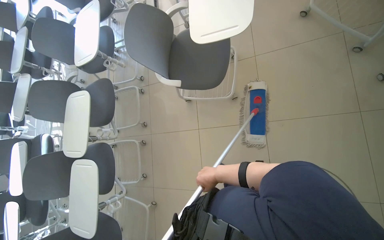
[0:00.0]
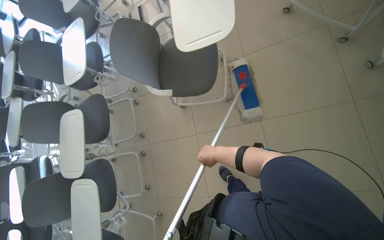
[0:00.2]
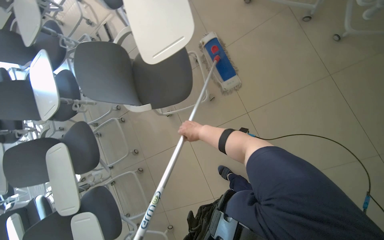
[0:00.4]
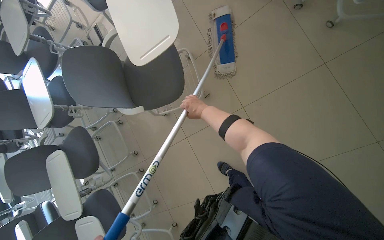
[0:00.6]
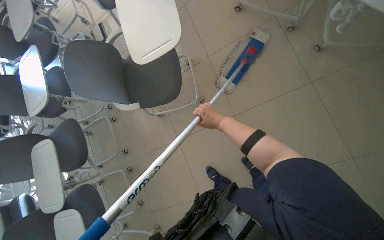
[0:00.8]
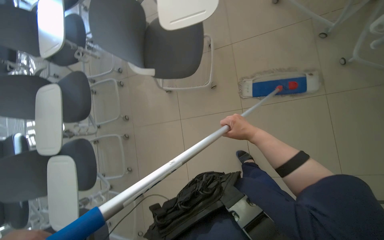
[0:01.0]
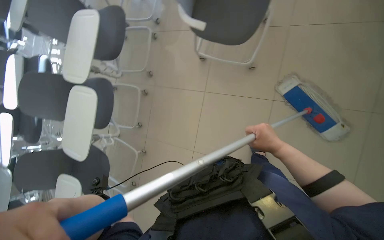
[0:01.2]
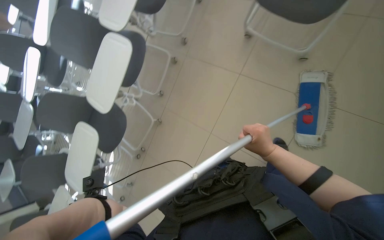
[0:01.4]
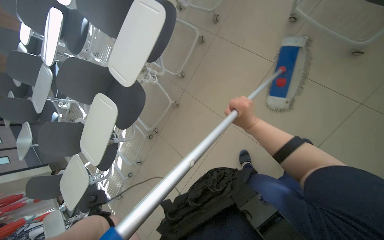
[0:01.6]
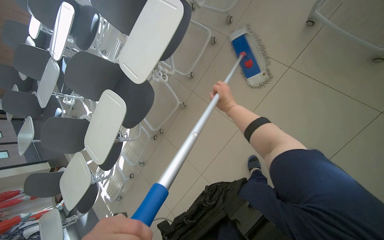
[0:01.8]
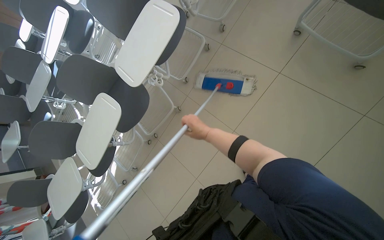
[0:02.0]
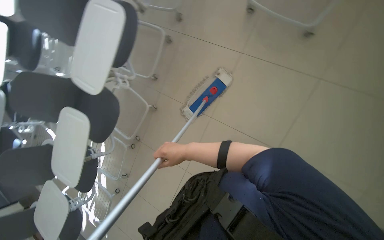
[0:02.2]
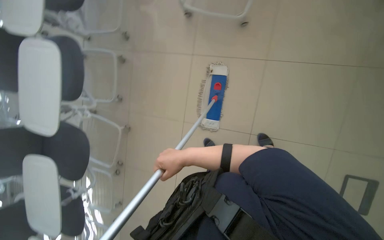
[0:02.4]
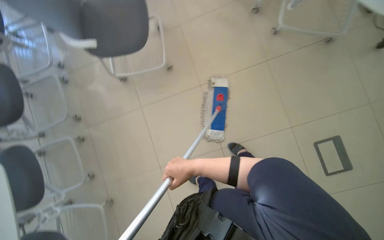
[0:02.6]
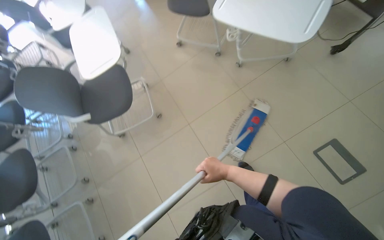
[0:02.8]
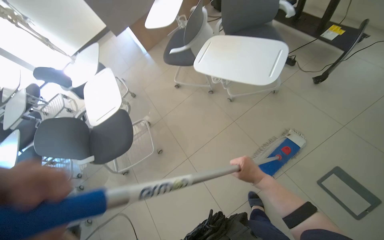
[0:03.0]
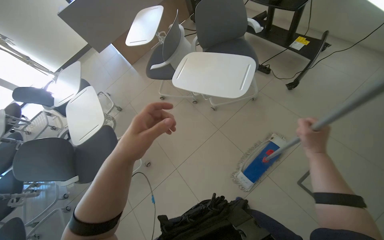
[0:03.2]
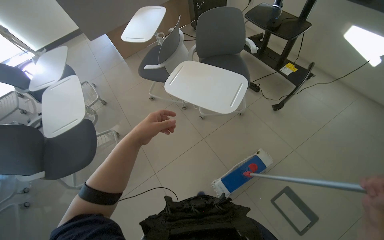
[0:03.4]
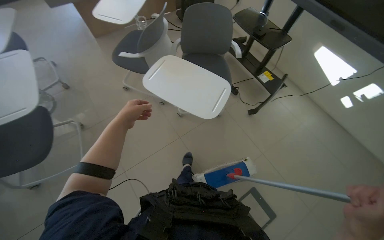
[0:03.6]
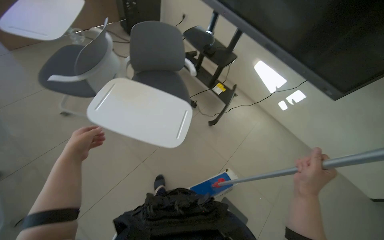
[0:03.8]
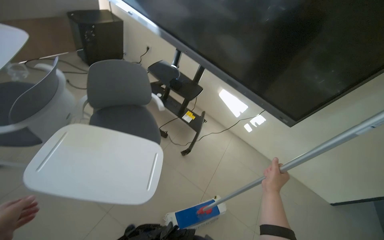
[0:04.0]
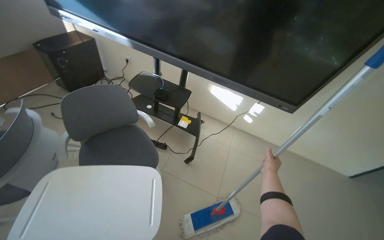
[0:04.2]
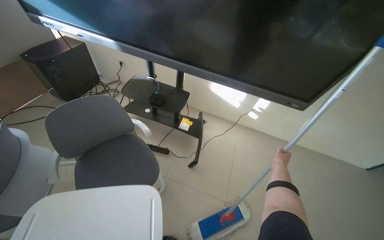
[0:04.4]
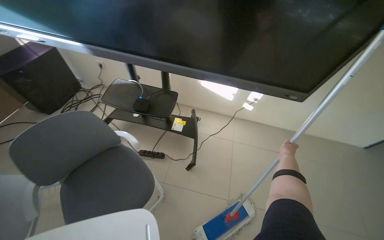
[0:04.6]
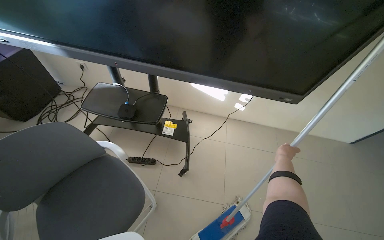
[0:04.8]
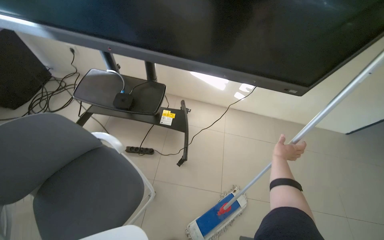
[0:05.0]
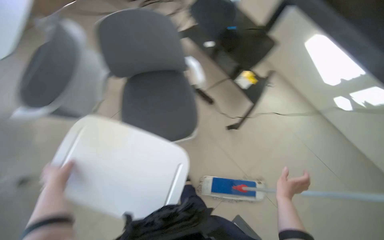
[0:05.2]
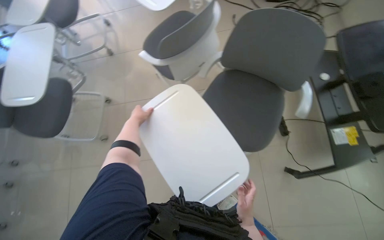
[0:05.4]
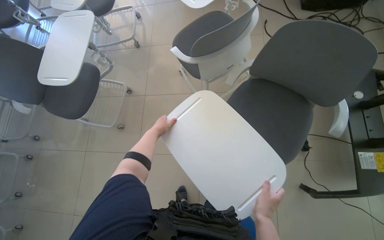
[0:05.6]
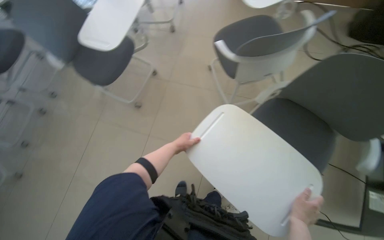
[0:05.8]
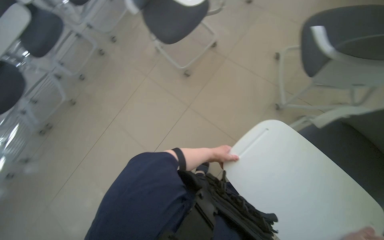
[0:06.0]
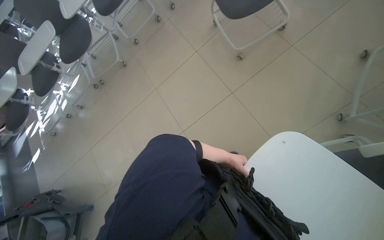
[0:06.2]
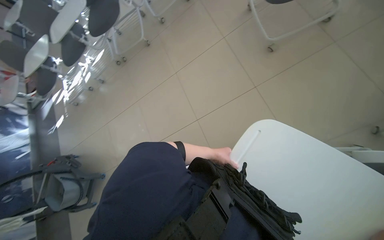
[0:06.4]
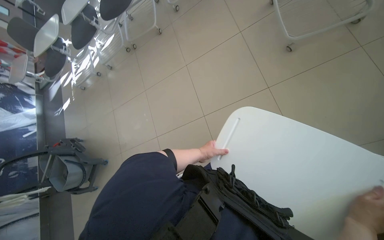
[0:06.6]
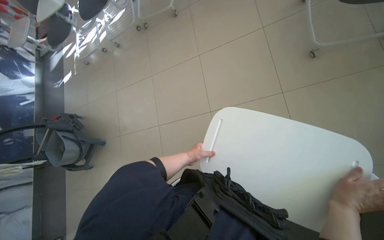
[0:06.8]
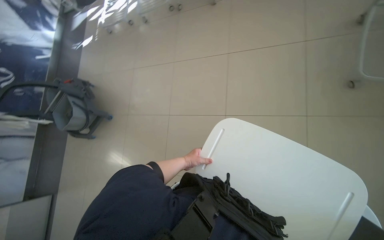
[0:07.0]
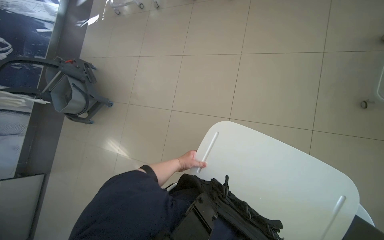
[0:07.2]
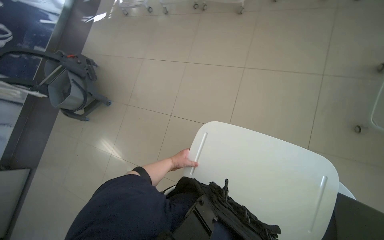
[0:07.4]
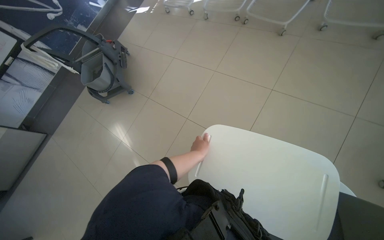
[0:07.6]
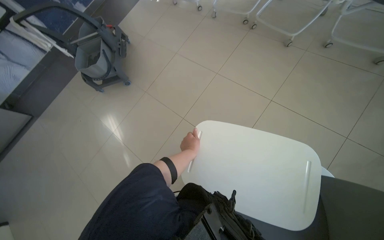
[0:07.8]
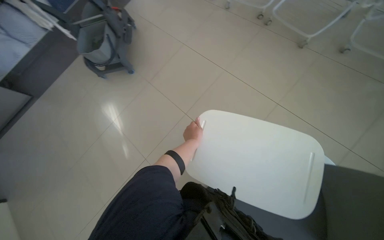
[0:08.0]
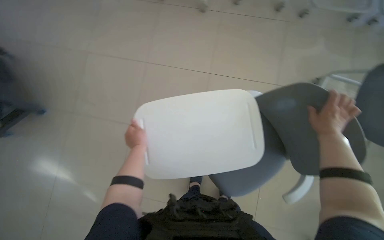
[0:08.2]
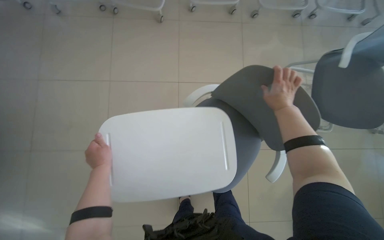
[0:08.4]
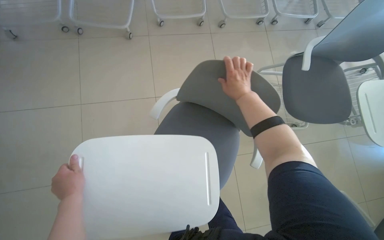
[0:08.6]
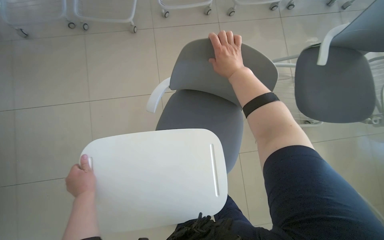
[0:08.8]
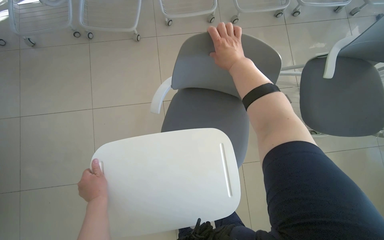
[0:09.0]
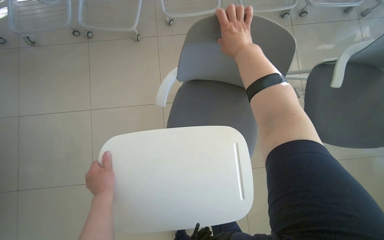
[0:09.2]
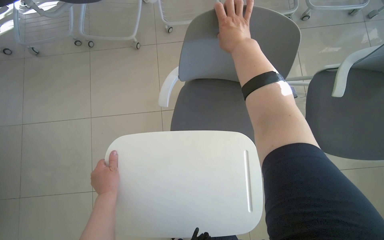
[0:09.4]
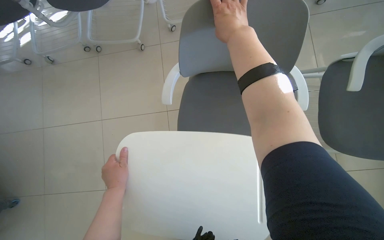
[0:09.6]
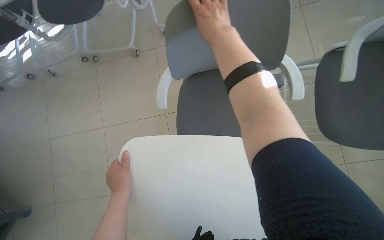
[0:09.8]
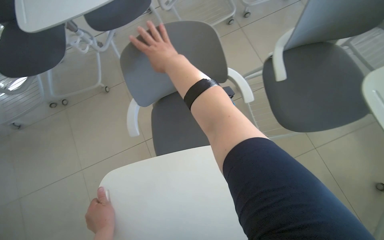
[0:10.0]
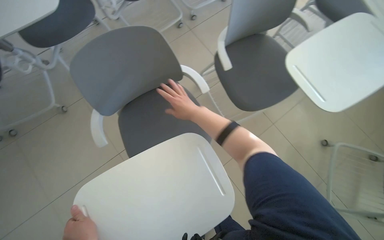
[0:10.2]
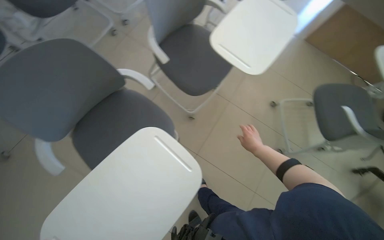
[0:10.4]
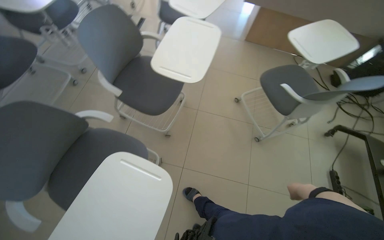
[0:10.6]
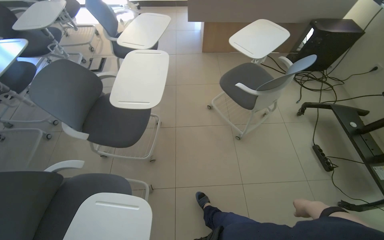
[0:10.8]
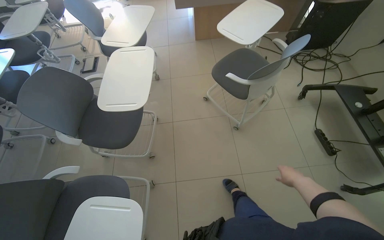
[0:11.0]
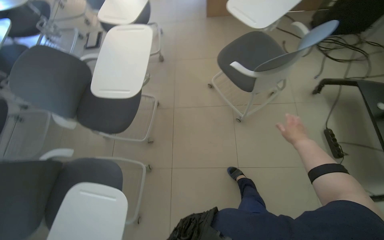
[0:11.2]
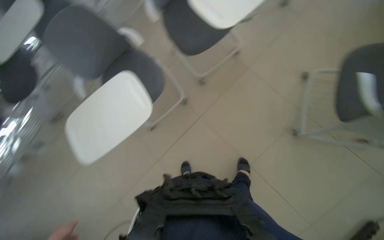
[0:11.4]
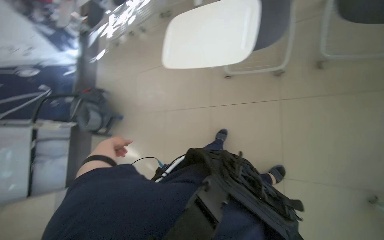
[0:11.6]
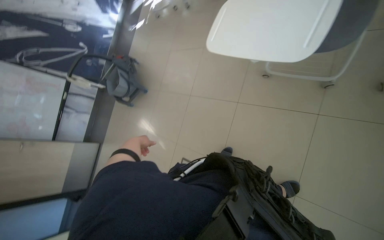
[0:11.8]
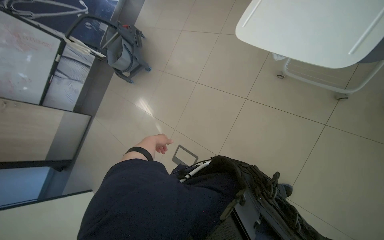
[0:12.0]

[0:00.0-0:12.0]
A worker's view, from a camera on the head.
Job: organizing items.
The whole recording: Arranging chairs in the room. The worker arranges chairs in the room.
0.0 to 1.6 s: The view tilts approximately 20 degrees downward. The scene rotates clockwise by about 40 degrees.
1.6 to 3.0 s: The wearer moves about 60 cm. The wearer looks about 75 degrees further to the right. The wearer looks roughly 40 degrees further upward.
3.0 to 4.4 s: The camera is carried approximately 50 cm. The head turns to the right by about 50 degrees.
4.4 to 6.0 s: The head rotates approximately 80 degrees to the left. The camera pitches downward, by some 25 degrees.
6.0 to 7.6 s: The camera is carried some 40 cm. The wearer looks some 80 degrees further to the left. The view tips downward by some 20 degrees.
7.6 to 9.0 s: The left hand shifts roughly 25 cm to the left.
9.0 to 10.4 s: The wearer's head swings some 50 degrees to the right.
10.4 to 12.0 s: The camera is carried roughly 50 cm. The head rotates roughly 80 degrees to the left. The view tilts approximately 45 degrees downward.

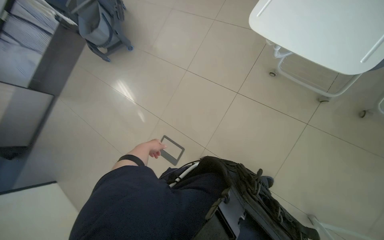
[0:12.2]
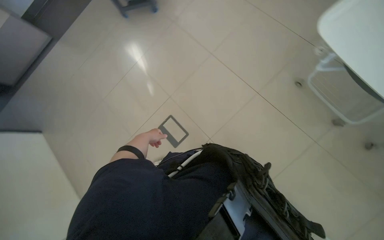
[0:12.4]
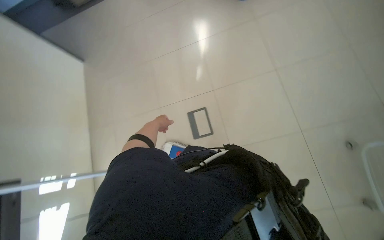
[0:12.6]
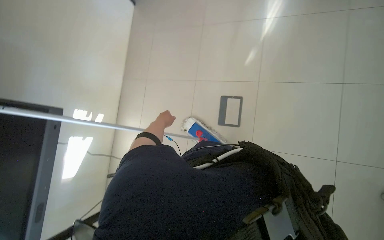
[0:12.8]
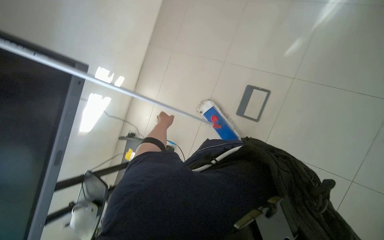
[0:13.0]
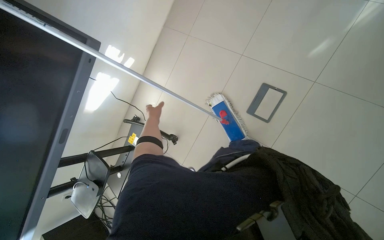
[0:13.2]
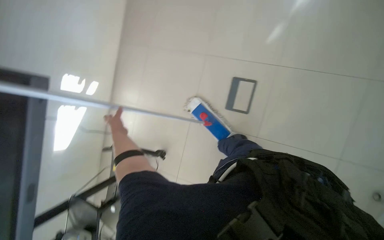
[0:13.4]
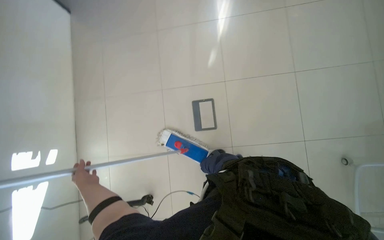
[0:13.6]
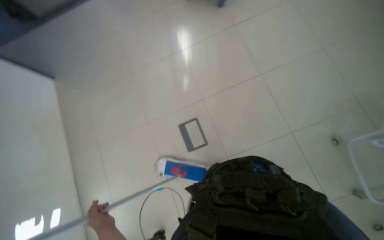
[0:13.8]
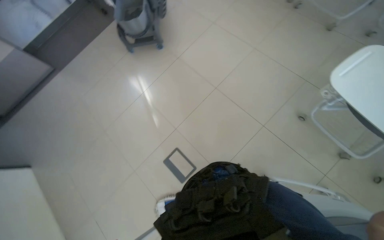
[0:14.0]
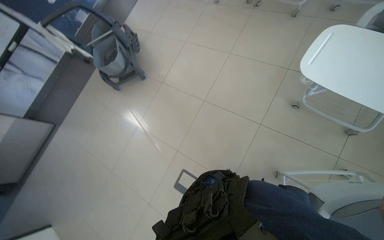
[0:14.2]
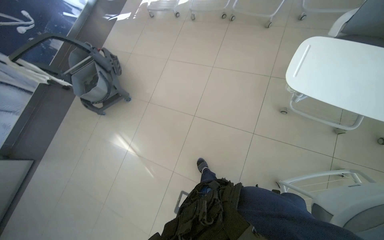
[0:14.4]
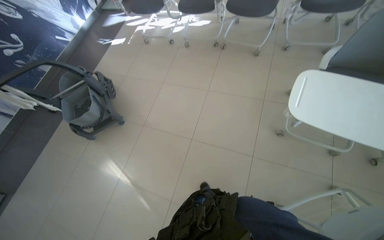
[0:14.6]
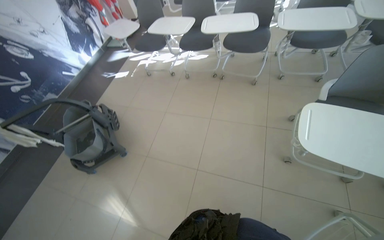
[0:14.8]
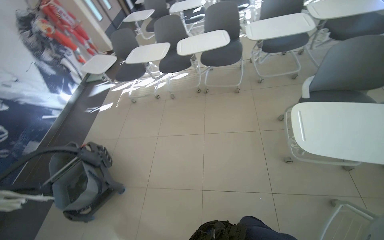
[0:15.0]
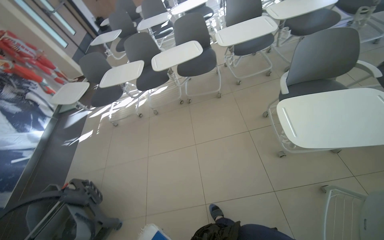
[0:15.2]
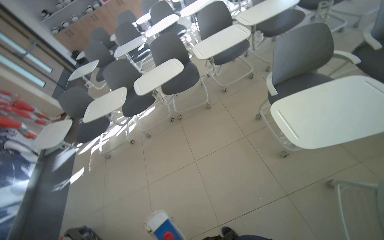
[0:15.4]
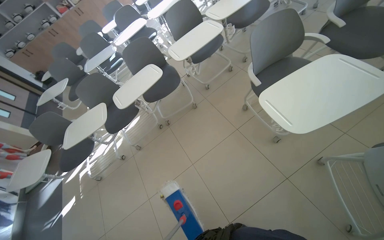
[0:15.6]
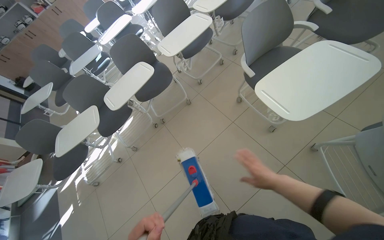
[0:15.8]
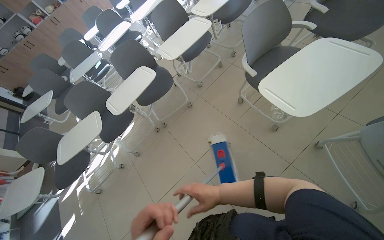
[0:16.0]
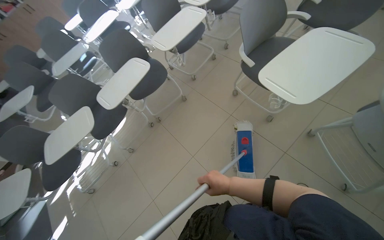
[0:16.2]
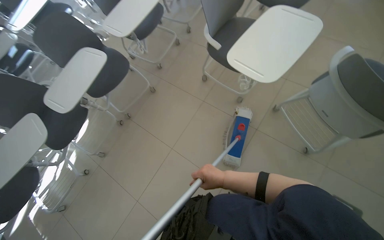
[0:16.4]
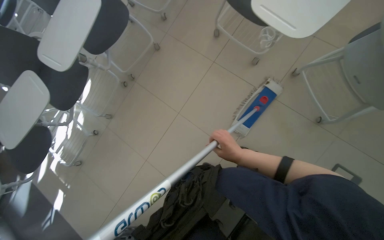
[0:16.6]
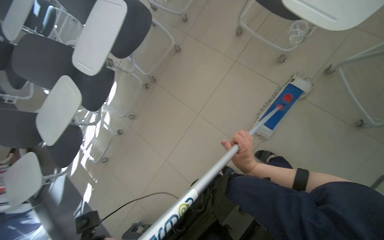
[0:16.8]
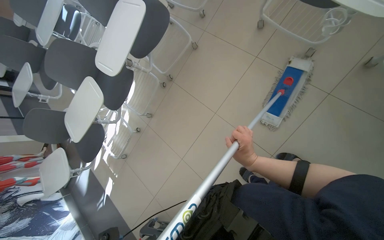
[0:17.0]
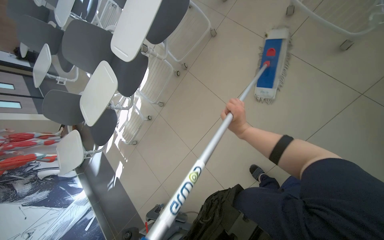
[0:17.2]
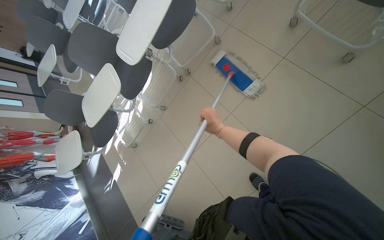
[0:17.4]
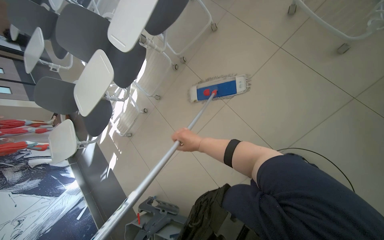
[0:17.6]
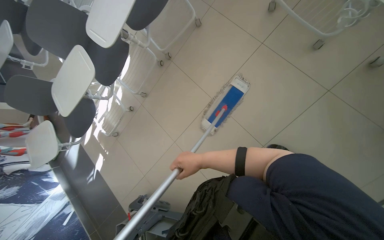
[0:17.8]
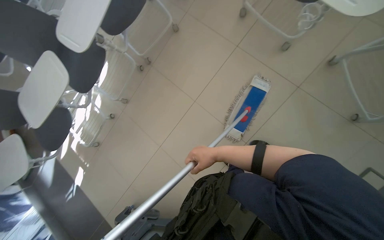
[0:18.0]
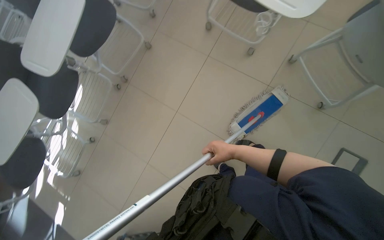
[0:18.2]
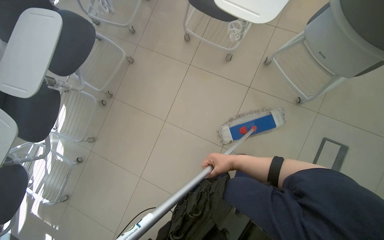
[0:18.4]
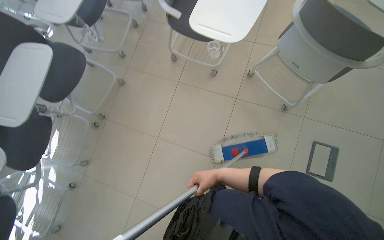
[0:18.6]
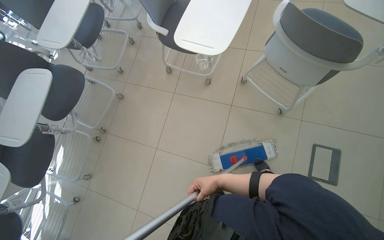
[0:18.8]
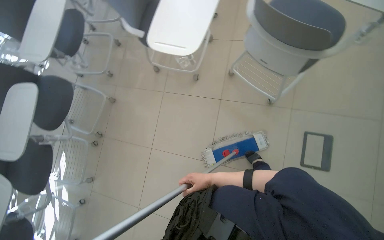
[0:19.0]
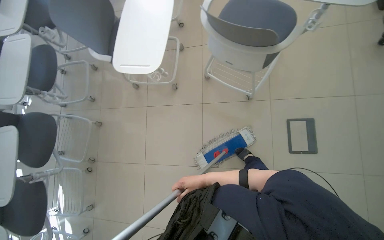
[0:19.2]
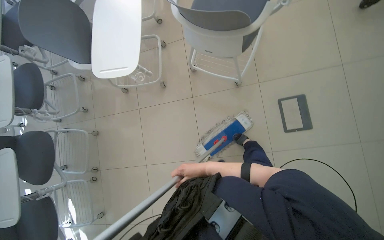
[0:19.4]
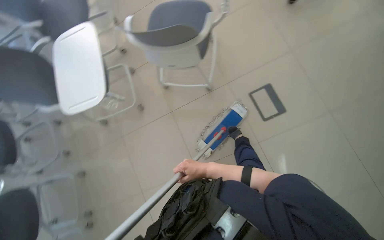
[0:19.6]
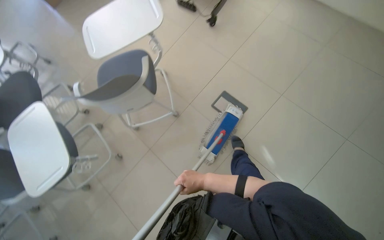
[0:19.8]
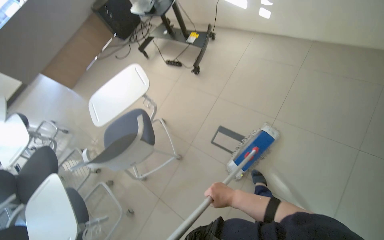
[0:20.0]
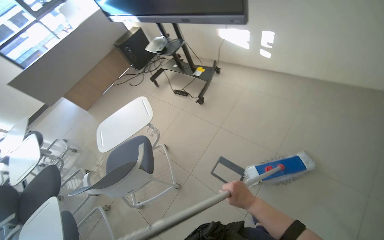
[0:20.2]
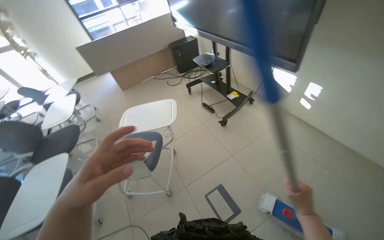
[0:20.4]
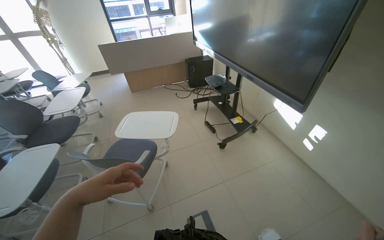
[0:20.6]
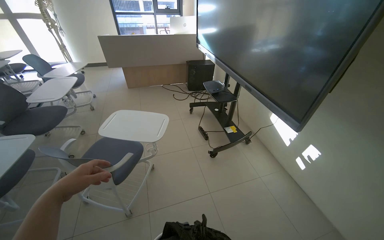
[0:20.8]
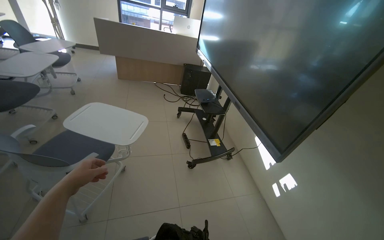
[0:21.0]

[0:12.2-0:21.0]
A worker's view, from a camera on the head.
Job: organizing items.
The whole recording: Arranging chairs in the room. The worker arranges chairs in the room.
12.2 to 13.6 s: The head travels approximately 50 cm. The view tips downward by roughly 15 degrees.
13.6 to 15.2 s: The camera is carried about 60 cm. The wearer's head swings roughly 90 degrees to the right. The view tips upward by some 50 degrees.
15.2 to 16.6 s: The wearer looks approximately 45 degrees further to the right. The camera pitches downward, by some 15 degrees.
16.6 to 18.0 s: The right hand travels to the left by about 15 cm.
18.0 to 19.6 s: The camera travels about 60 cm. The wearer looks some 20 degrees further upward. The scene turns some 60 degrees counterclockwise in the picture.
19.6 to 21.0 s: The camera is carried about 60 cm. The view tips upward by about 45 degrees.
